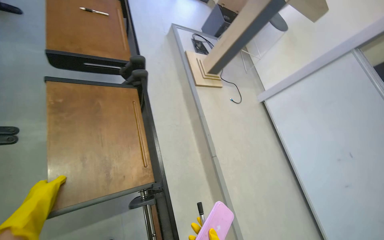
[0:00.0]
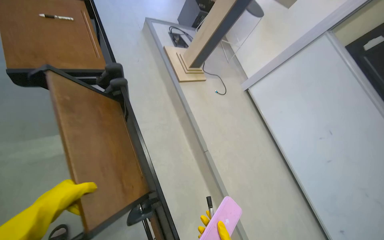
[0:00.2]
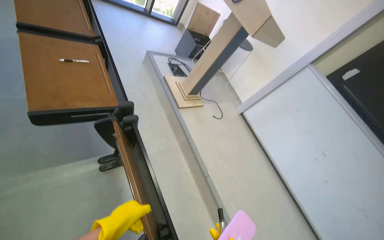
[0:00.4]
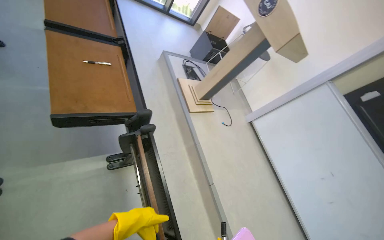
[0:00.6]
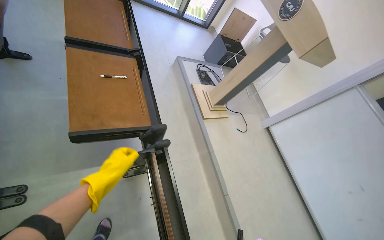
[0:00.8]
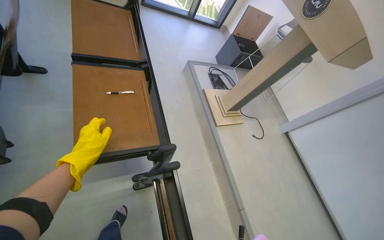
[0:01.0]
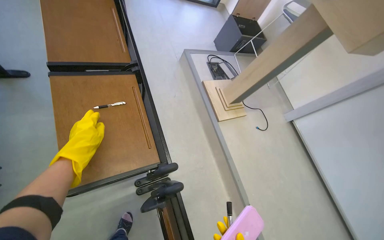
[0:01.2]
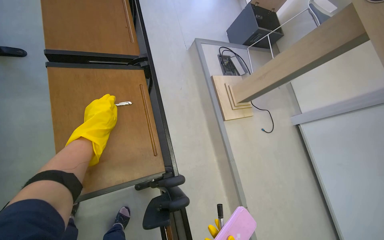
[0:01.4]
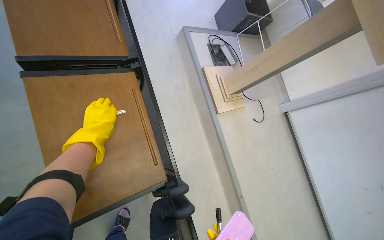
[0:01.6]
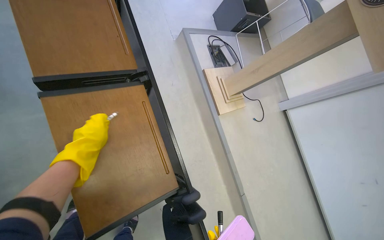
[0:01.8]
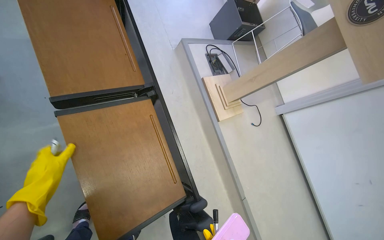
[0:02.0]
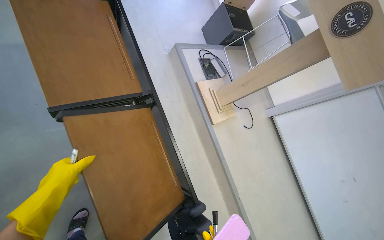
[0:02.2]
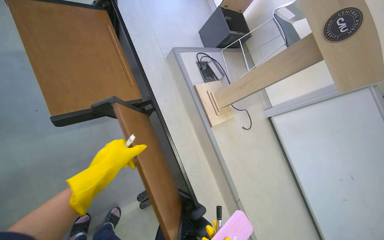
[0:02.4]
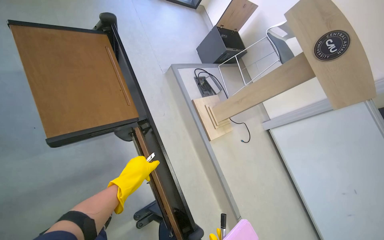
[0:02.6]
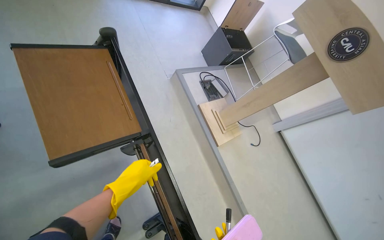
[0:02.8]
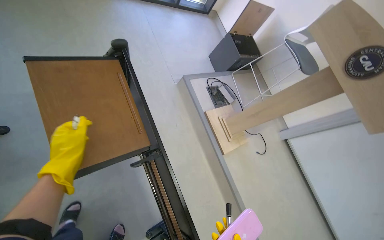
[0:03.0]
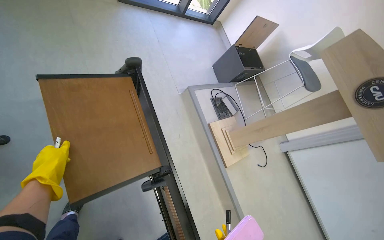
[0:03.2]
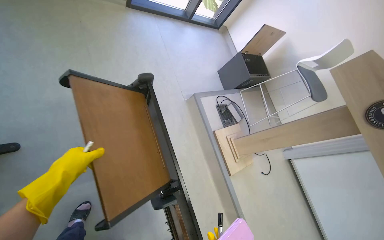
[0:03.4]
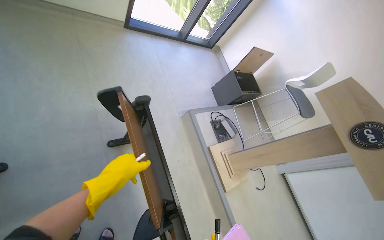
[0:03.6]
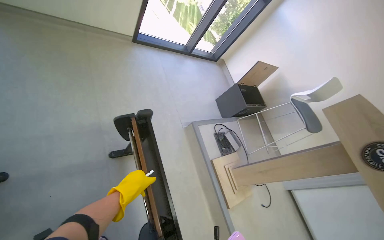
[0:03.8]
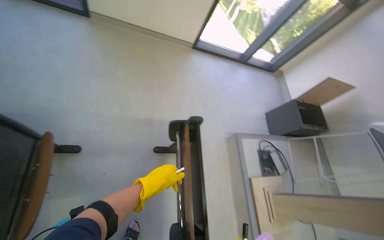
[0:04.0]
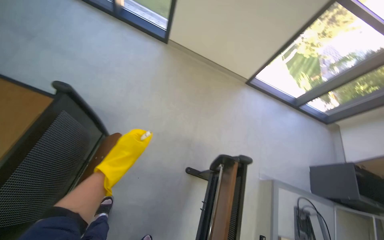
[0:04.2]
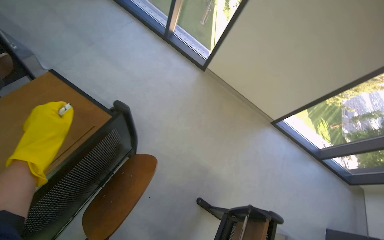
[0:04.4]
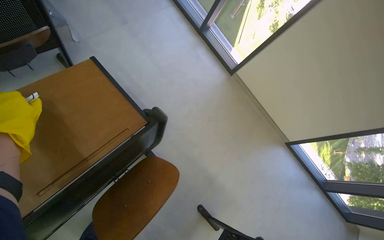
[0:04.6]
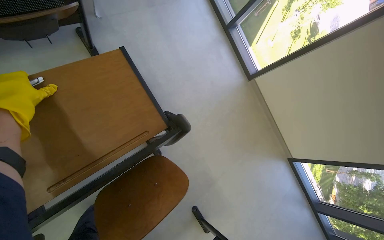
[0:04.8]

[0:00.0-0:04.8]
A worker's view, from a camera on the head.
Job: organizing items.
The whole recording: Folding down desks. The worker folds down the desks.
0:00.0 to 0:01.6: The wearer moves some 80 cm.
0:01.6 to 0:03.2: The camera is carried approximately 40 cm.
0:03.2 to 0:04.8: The camera is carried some 70 cm. The head turns to the left by about 75 degrees. The camera pitches upward, by about 15 degrees.

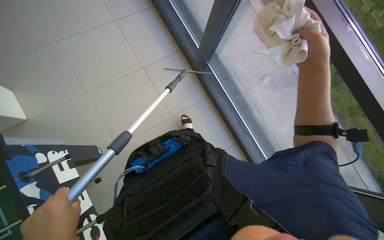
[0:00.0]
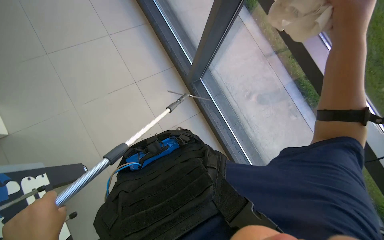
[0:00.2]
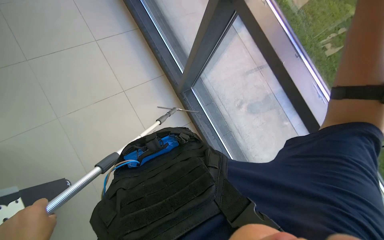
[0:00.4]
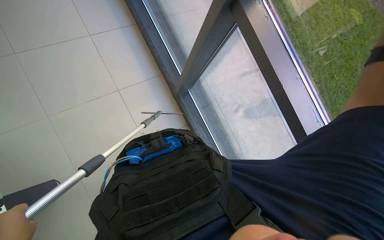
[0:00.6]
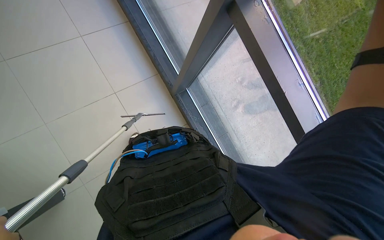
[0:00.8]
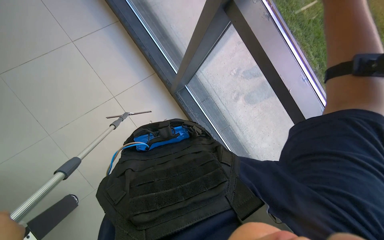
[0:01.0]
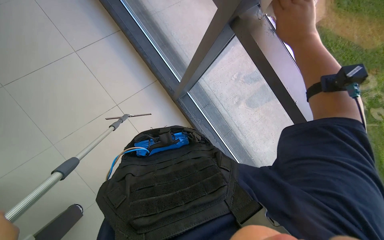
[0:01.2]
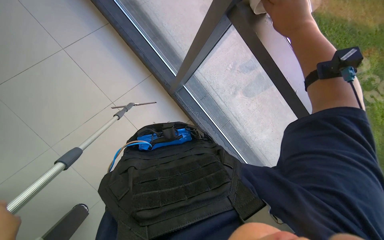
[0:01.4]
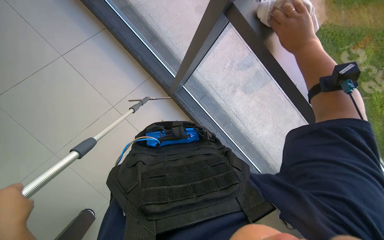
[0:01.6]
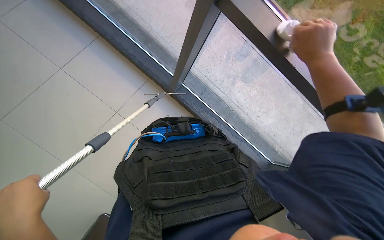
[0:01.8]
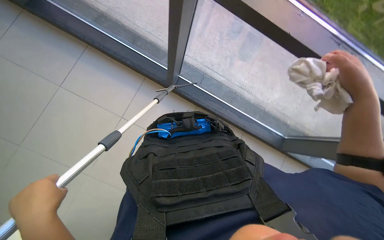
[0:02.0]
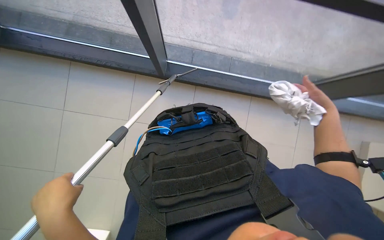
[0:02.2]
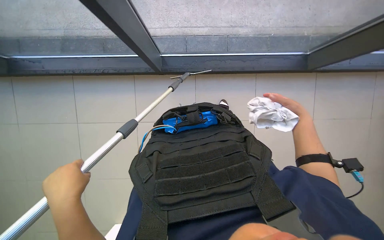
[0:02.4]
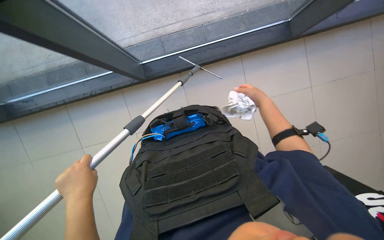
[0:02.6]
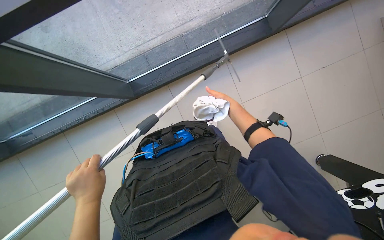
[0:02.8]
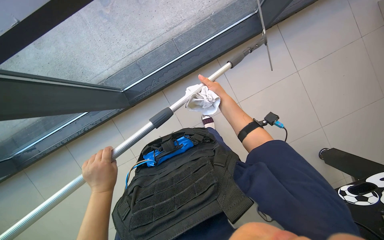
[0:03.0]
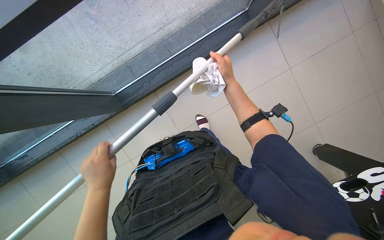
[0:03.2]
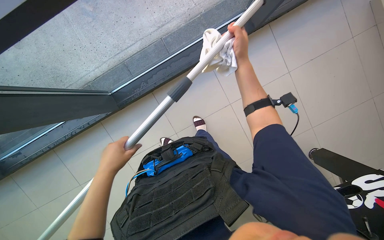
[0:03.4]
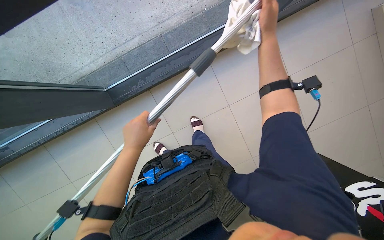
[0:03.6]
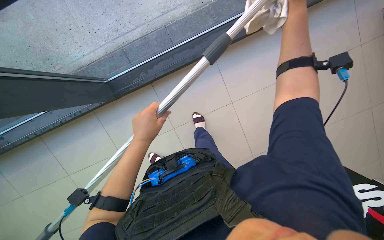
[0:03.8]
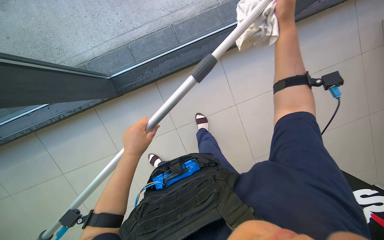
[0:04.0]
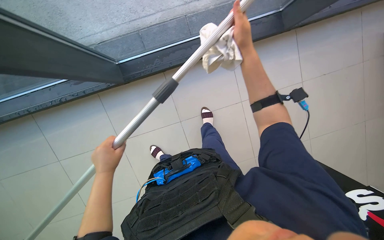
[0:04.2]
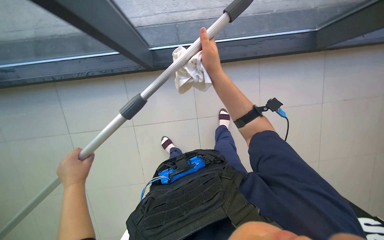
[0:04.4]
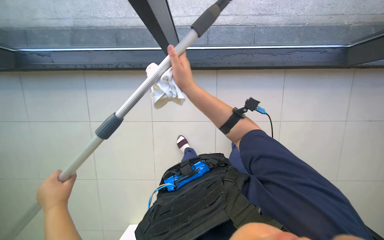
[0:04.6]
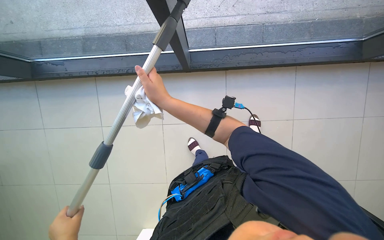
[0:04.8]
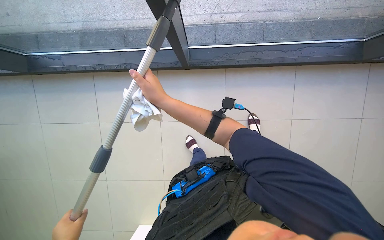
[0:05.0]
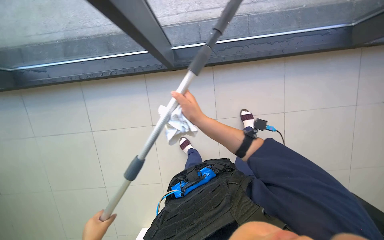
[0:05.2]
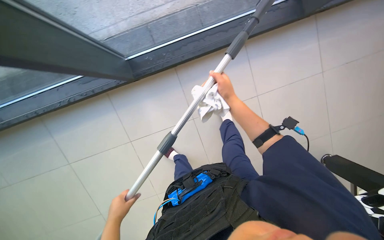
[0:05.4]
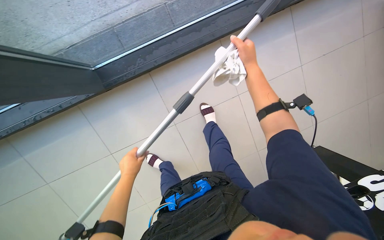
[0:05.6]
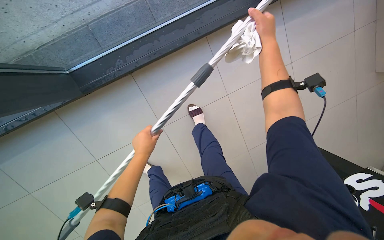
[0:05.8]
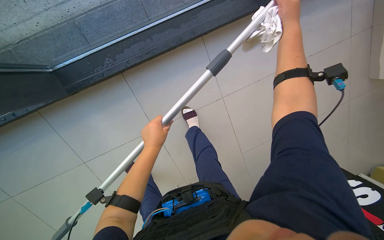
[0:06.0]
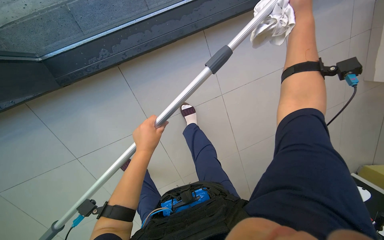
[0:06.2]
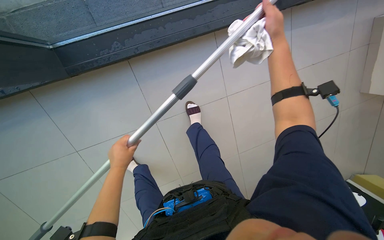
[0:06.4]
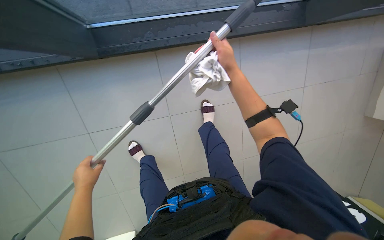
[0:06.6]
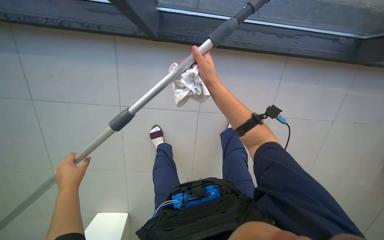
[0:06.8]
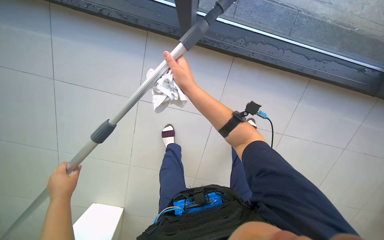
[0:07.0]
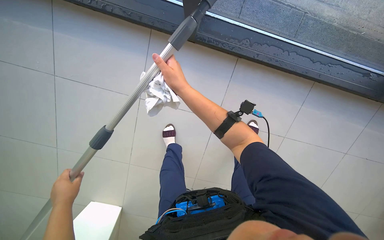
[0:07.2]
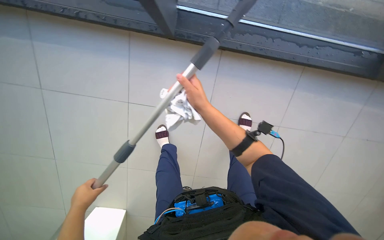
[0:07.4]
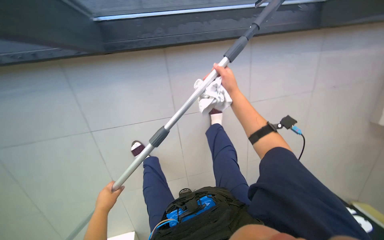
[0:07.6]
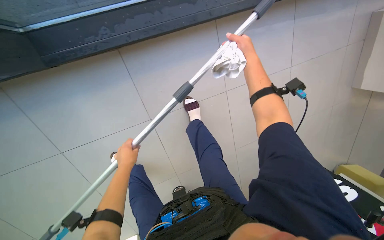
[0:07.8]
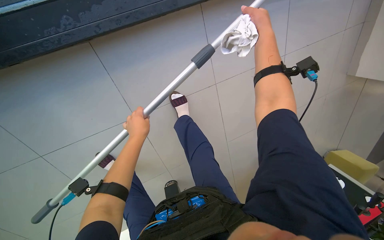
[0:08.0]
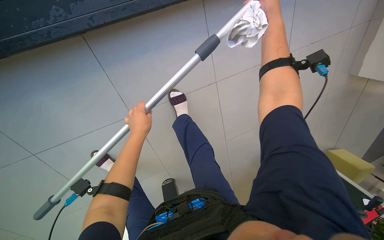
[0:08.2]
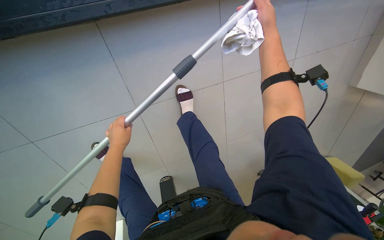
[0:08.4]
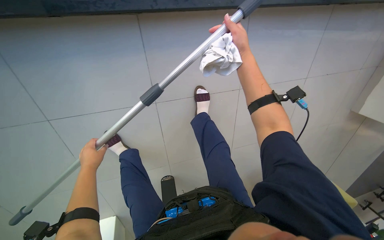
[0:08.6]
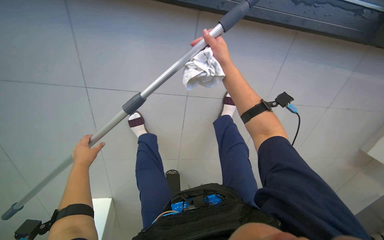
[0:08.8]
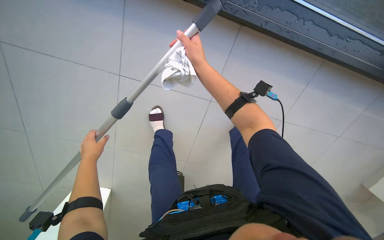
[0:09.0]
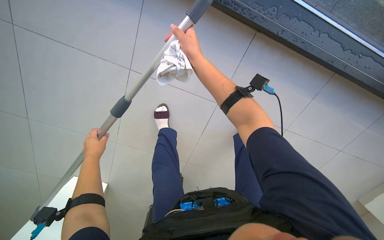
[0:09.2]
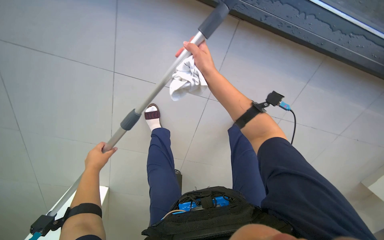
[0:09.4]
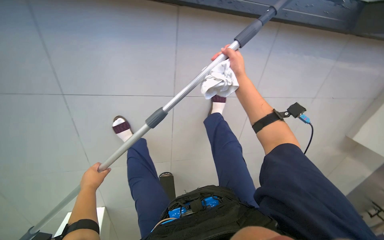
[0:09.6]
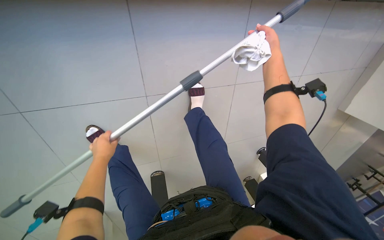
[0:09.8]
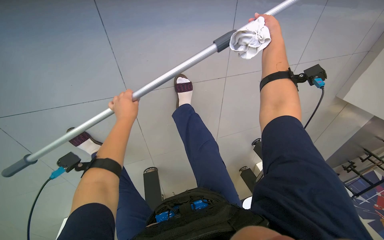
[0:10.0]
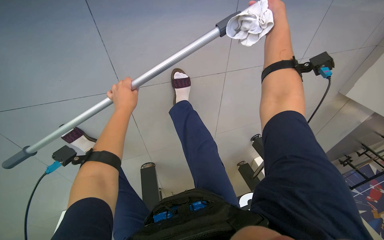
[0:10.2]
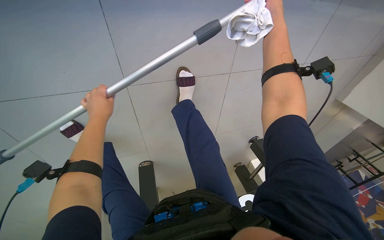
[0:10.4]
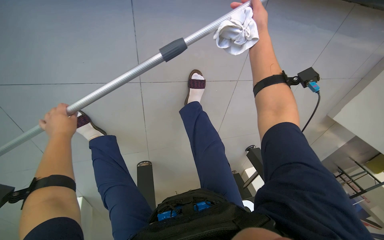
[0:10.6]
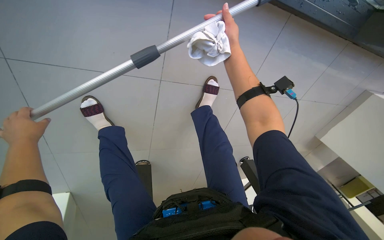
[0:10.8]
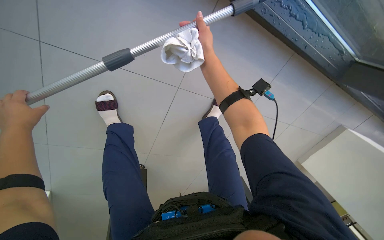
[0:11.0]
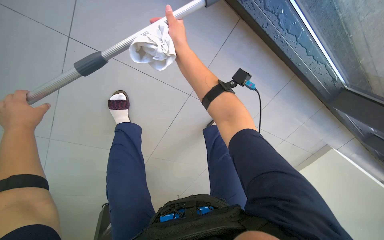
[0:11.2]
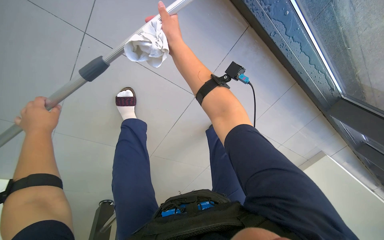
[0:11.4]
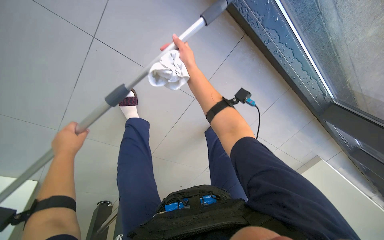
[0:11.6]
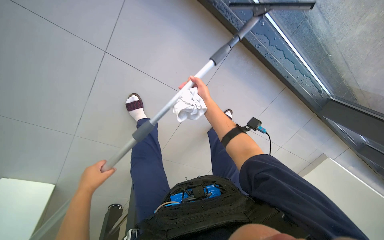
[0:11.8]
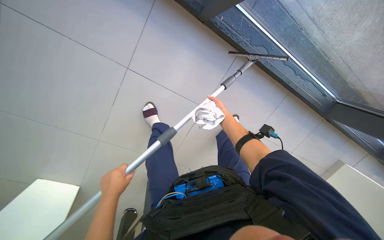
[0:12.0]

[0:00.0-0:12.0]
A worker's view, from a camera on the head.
Job: cleaning windows.
The whole recording: Wiping window frames with cloth. The worker wipes the lower window frames and glass with a white cloth.
0:01.6 to 0:03.0: Everything in view rotates about 30 degrees counterclockwise.
0:03.0 to 0:04.4: The right hand travels up the picture and back again, about 25 cm each way; the left hand shifts about 10 cm to the left.
0:04.4 to 0:06.0: The right hand moves to the right and up the picture, roughly 35 cm.
0:09.0 to 0:10.4: The right hand travels to the right and up the picture by about 25 cm. Meanwhile the left hand goes some 10 cm up the picture.
0:10.4 to 0:12.0: The view tips upward by about 15 degrees. The left hand moves down the picture, some 30 cm; the right hand travels down the picture and to the left by roughly 25 cm.

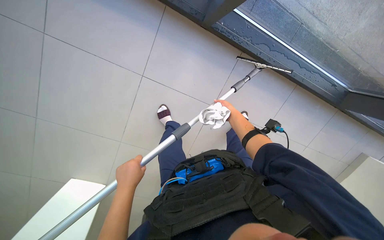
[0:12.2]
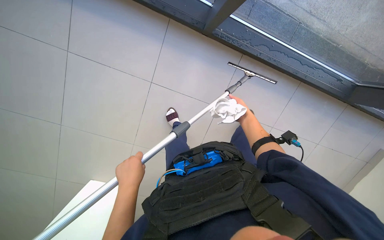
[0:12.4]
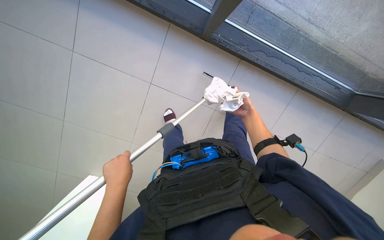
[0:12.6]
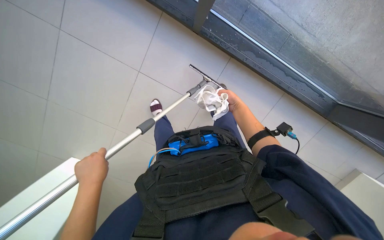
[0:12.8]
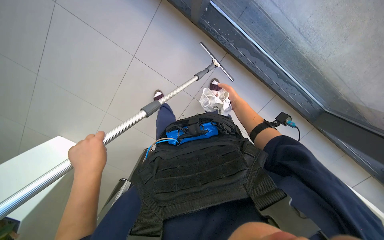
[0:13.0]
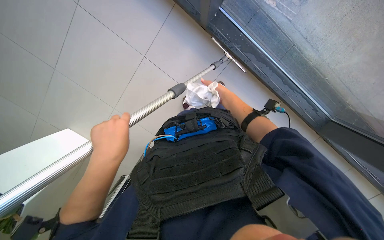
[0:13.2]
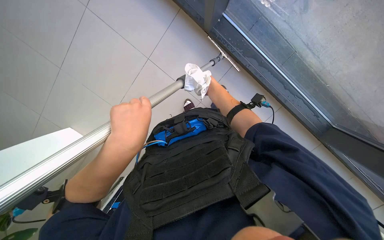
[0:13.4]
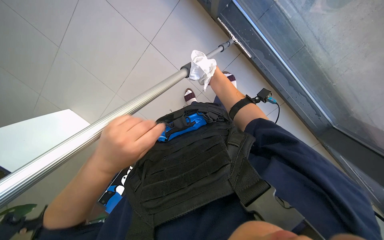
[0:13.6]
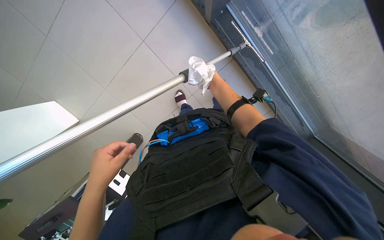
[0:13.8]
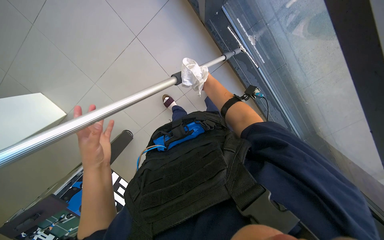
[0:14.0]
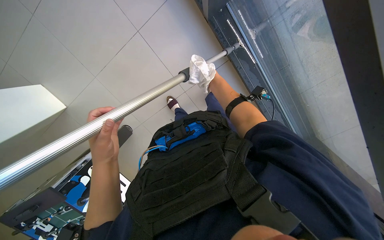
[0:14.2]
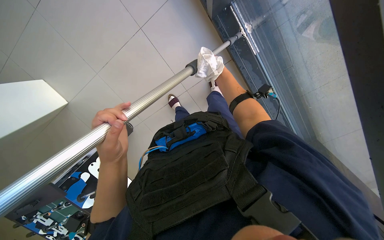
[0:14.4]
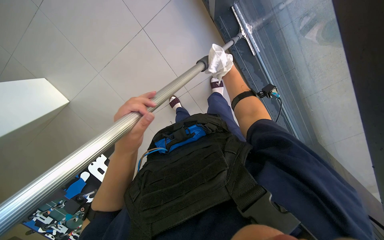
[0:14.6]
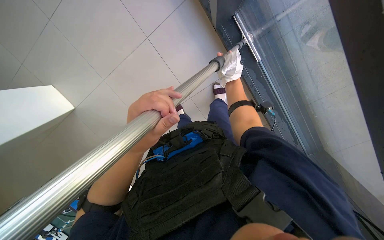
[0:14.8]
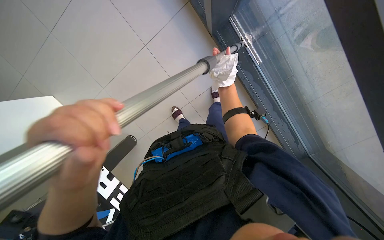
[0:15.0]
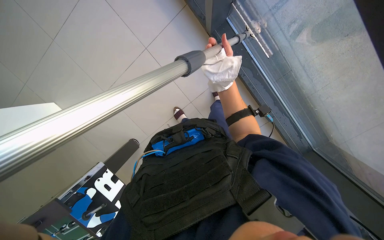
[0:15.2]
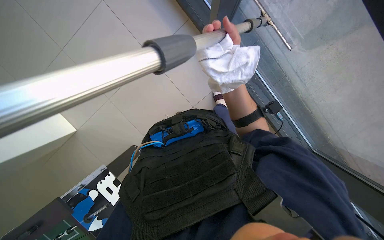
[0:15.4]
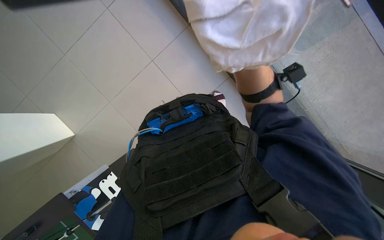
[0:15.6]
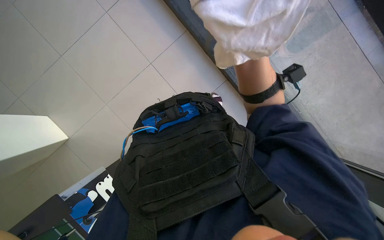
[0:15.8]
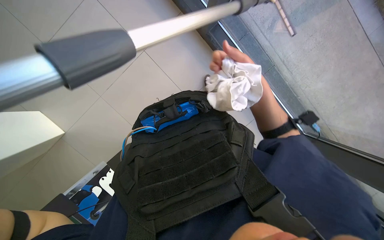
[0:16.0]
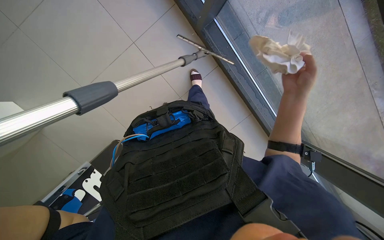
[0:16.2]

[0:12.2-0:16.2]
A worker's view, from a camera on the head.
Job: cleaning windows.
The whole recording: Wiping window frames with cloth. The worker wipes the lower window frames and glass with a white cloth.
0:12.2 to 0:13.6: The two hands go roughly 35 cm nearer to the camera.
0:14.8 to 0:16.2: The right hand heads nearer to the camera, down the picture and to the right, covering about 35 cm.
